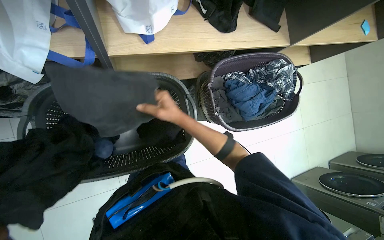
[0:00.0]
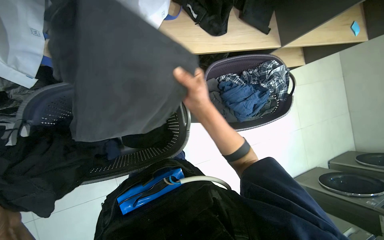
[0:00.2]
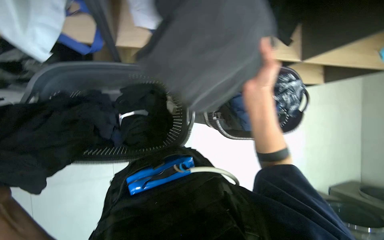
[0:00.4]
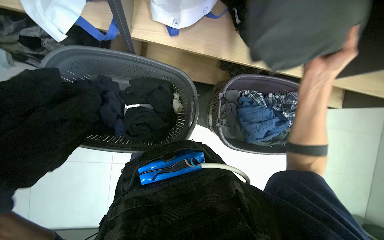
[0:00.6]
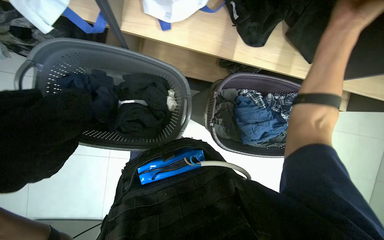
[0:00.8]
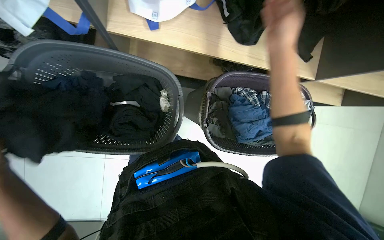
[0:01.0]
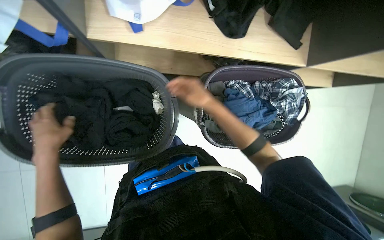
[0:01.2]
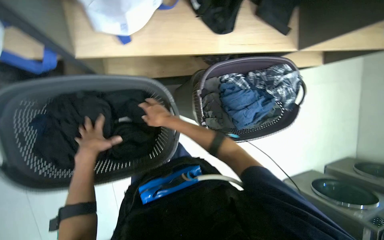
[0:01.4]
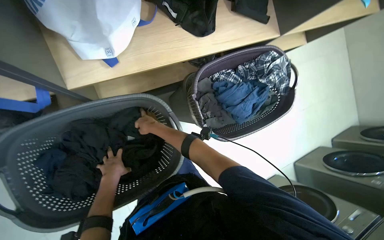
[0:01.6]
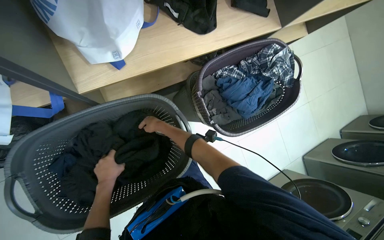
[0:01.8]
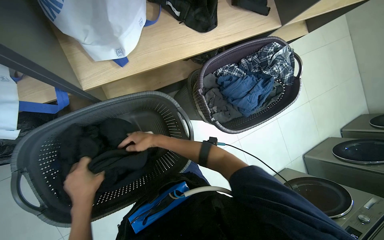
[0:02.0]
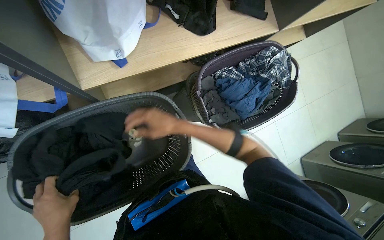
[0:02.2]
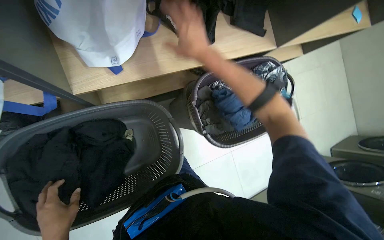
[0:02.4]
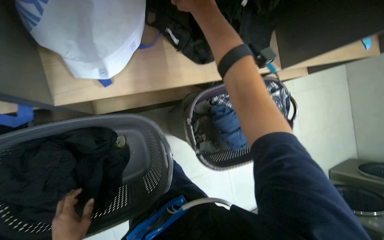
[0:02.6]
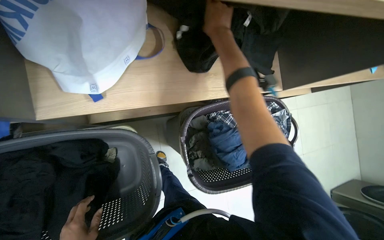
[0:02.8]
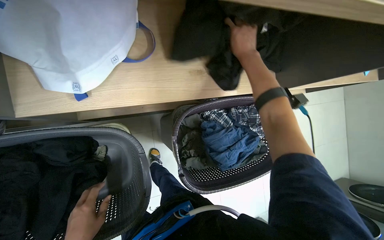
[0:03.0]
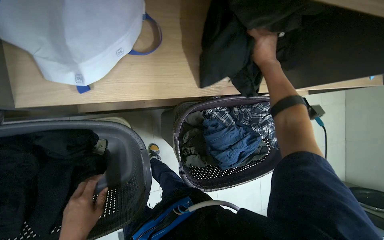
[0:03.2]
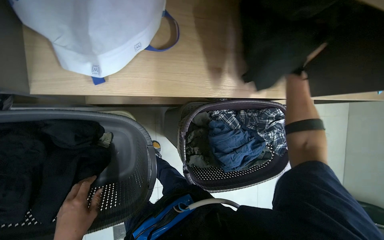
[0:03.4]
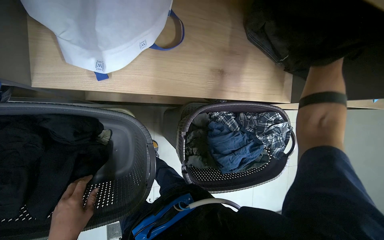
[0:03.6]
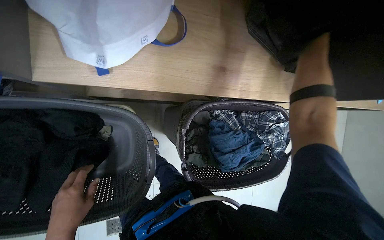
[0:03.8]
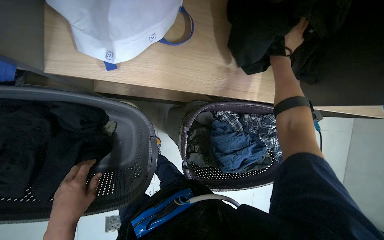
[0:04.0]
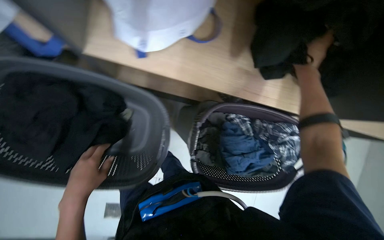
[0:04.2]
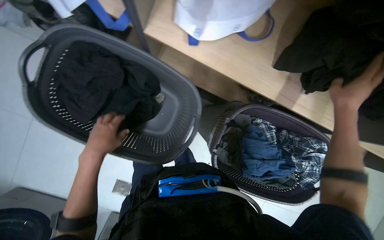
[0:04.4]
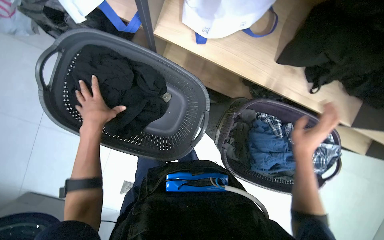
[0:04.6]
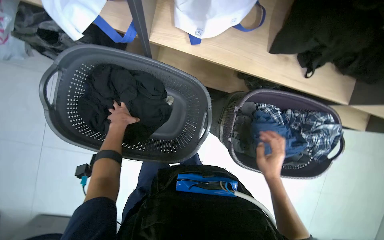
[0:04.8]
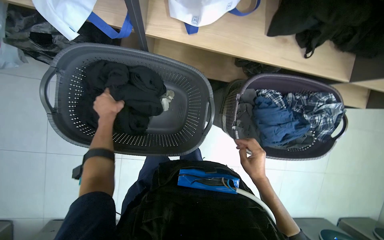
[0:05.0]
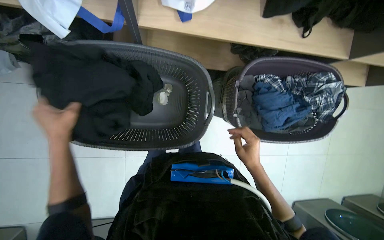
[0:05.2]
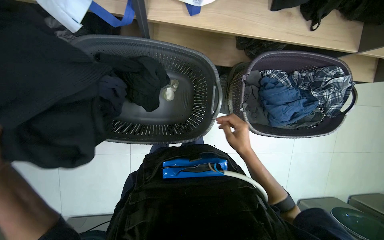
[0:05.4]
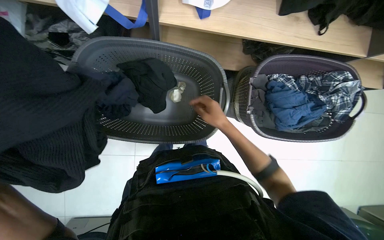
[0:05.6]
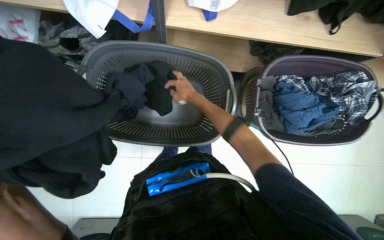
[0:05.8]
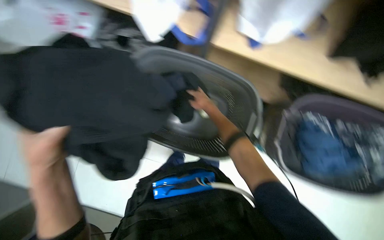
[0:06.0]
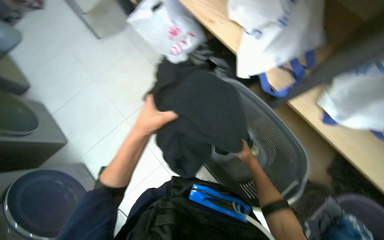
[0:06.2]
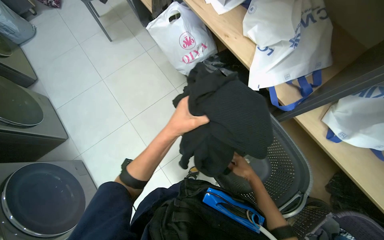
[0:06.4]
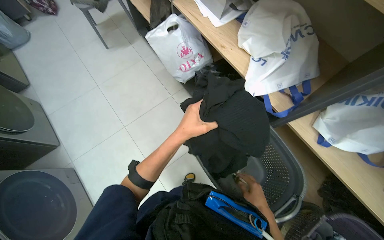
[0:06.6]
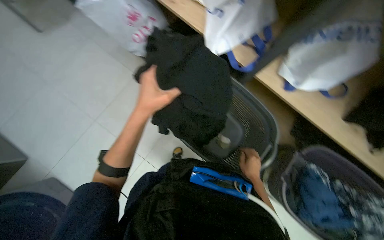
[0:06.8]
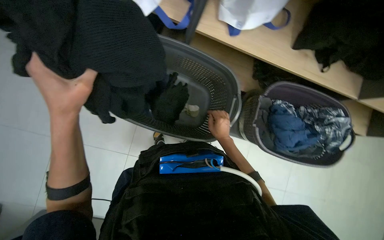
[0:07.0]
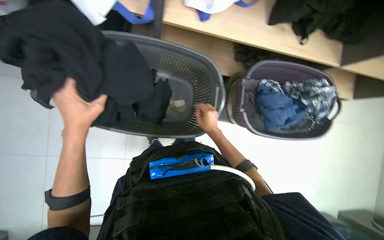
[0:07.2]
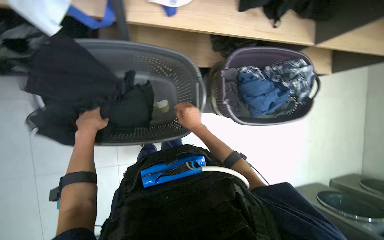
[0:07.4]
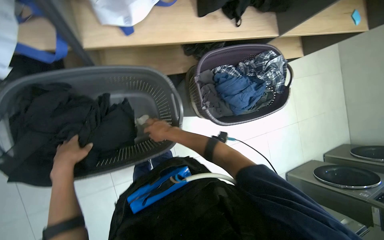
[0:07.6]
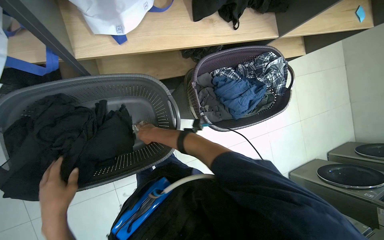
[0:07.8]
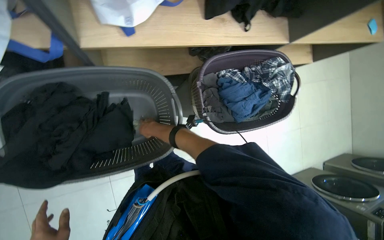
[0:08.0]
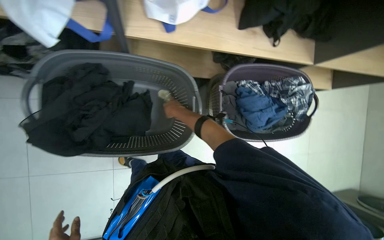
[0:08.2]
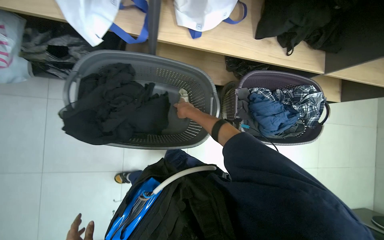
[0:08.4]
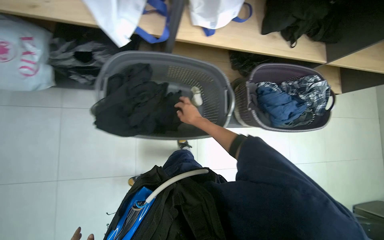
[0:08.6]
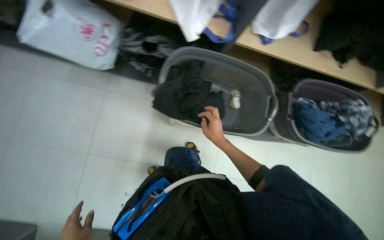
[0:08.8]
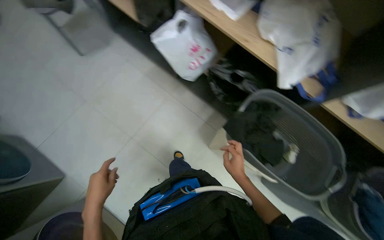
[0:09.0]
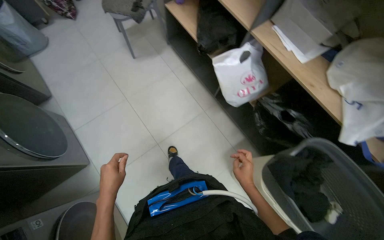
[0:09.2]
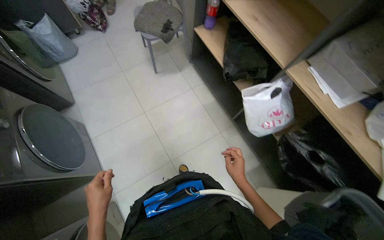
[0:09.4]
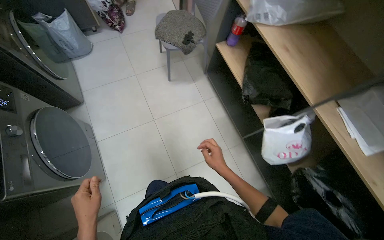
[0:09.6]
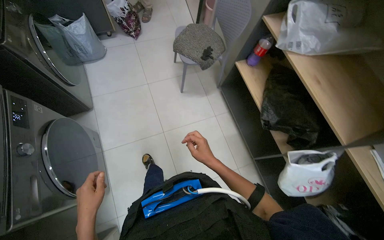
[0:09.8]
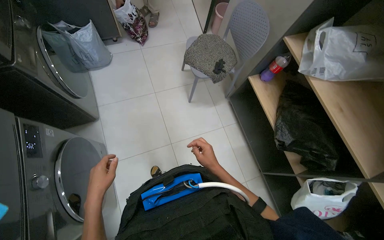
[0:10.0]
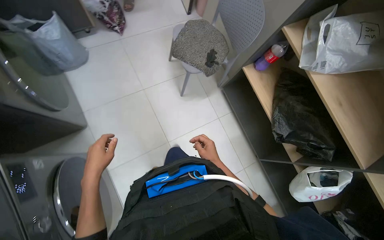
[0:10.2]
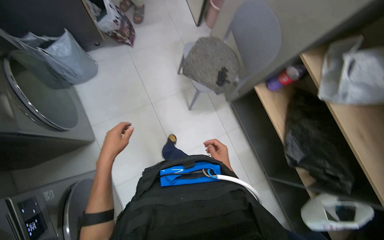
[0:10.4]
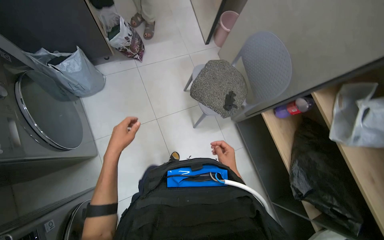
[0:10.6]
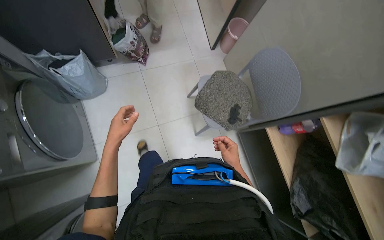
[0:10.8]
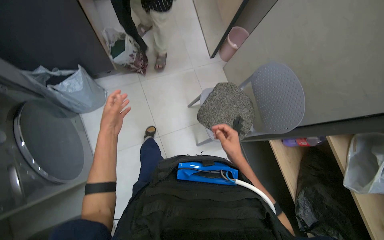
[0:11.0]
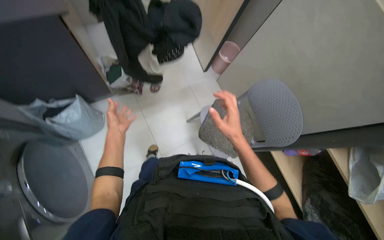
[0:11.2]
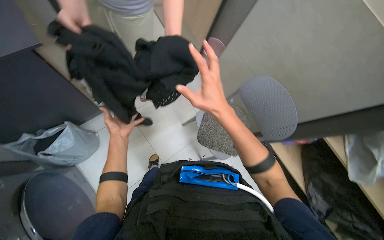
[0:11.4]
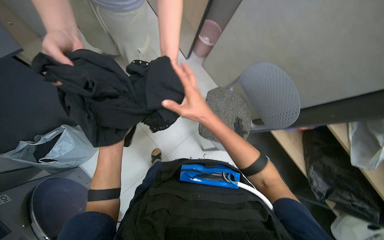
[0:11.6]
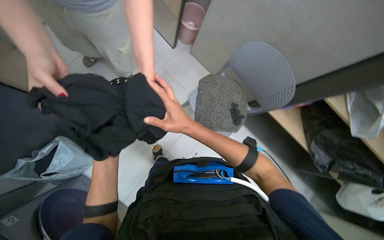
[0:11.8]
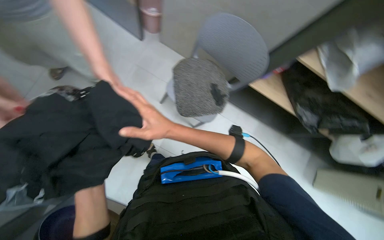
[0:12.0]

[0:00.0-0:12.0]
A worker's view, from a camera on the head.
Job: managing laundry.
The whole recording: Sorting clothes into baskets. The worker sorts clothes from a pile and places them into different laundry baskets.
0:01.6 to 0:03.0: The right hand is displaced up the picture and to the right by approximately 50 cm.
0:03.0 to 0:04.4: Everything in view rotates approximately 35 degrees clockwise. The right hand heads down the picture, covering about 10 cm.
0:04.4 to 0:06.0: The right hand shifts about 50 cm to the left.
0:06.0 to 0:07.6: The head rotates roughly 30 degrees to the right.
0:07.6 to 0:09.0: The camera travels some 60 cm. The head turns to the left by roughly 55 degrees. The wearer looks roughly 20 degrees further upward.
0:09.0 to 0:10.4: The wearer moves approximately 1 m. The scene rotates clockwise by approximately 30 degrees.
0:10.4 to 0:12.0: The wearer moves approximately 60 cm. Everything in view rotates approximately 35 degrees counterclockwise.

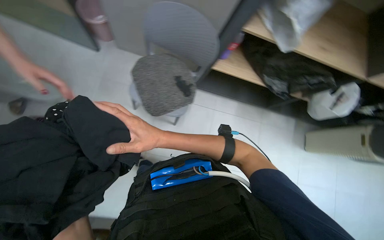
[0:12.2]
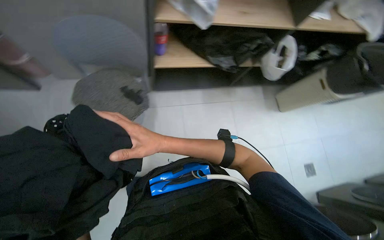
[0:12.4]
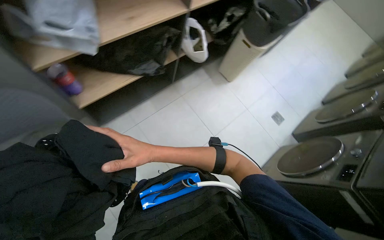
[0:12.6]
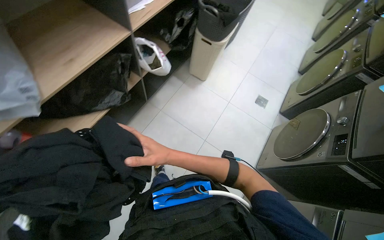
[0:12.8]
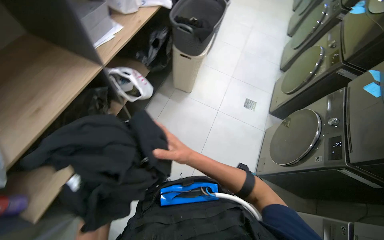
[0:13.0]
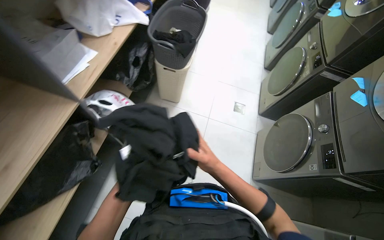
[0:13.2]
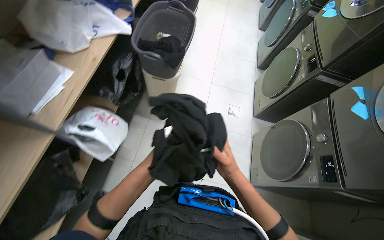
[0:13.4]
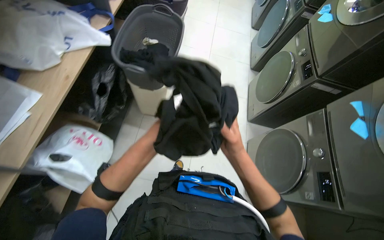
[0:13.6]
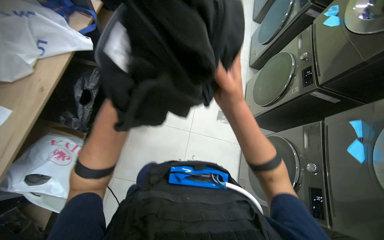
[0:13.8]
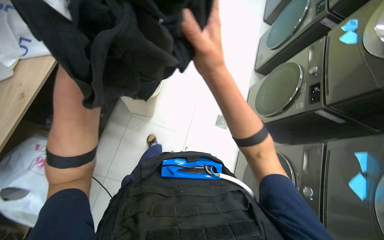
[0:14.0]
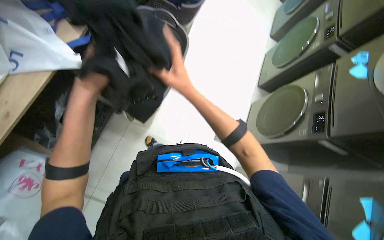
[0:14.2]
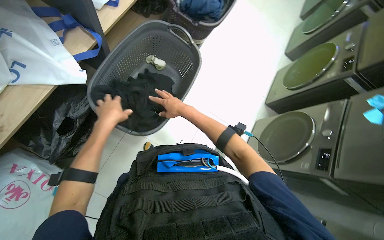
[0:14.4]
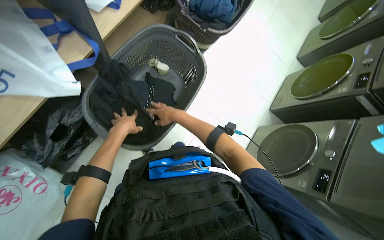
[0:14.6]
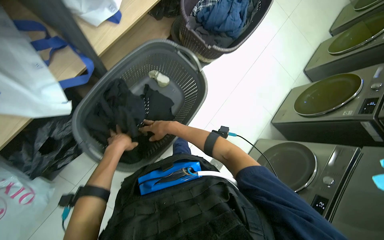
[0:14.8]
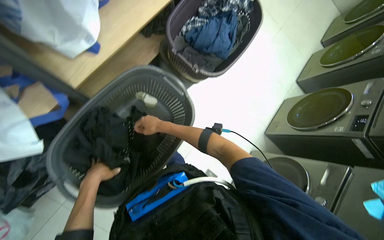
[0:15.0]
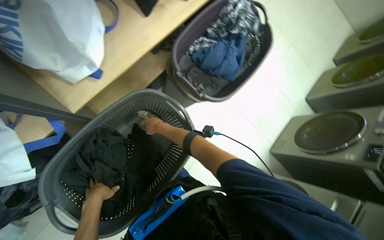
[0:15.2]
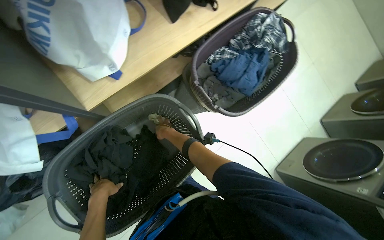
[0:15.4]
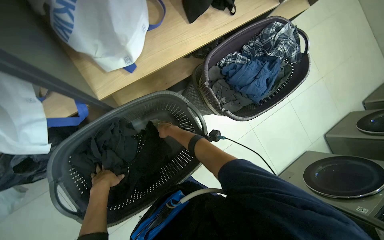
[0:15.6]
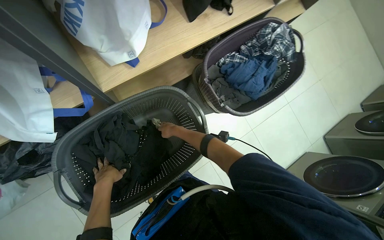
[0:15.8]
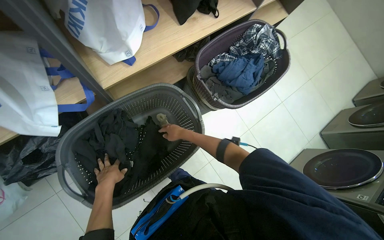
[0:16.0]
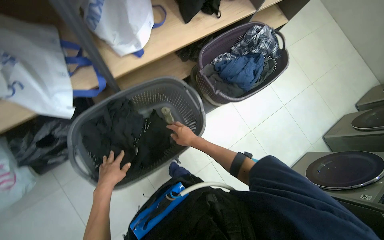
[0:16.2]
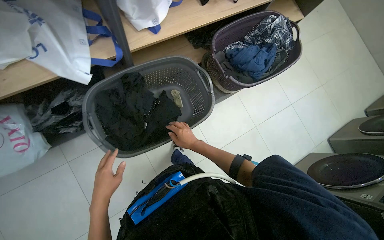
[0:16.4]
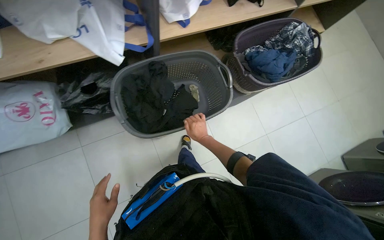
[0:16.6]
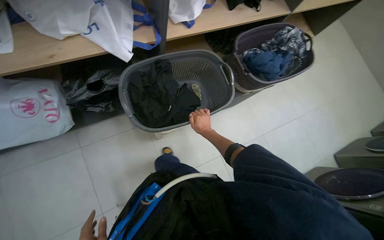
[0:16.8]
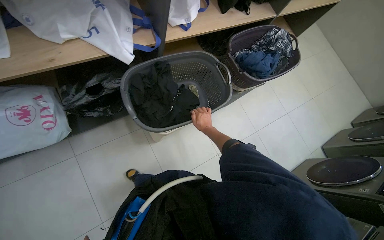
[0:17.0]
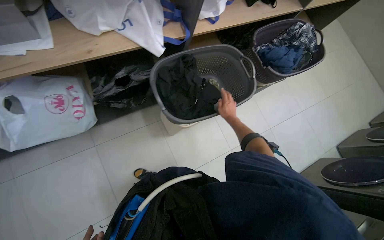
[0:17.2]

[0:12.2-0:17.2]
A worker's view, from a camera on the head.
Job: managing laundry.
The whole recording: Sorting clothes into baskets. The worker sorts clothes from a pile and places them into different laundry baskets.
0:12.2 to 0:13.8: The camera travels about 1 m. The wearer's head swings about 90 degrees to the right.
0:13.8 to 0:15.6: The camera travels approximately 70 cm. Everything in view rotates some 45 degrees clockwise.
0:15.6 to 0:17.2: The camera is carried roughly 60 cm. The view tips upward by some 10 degrees.

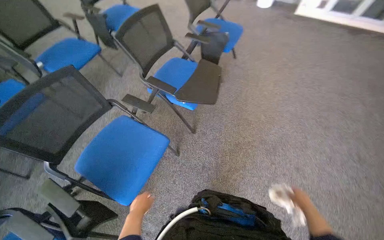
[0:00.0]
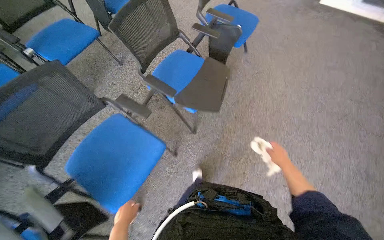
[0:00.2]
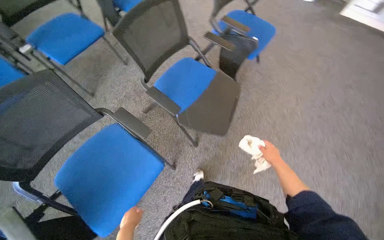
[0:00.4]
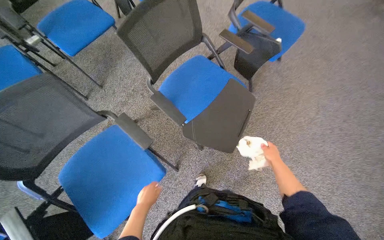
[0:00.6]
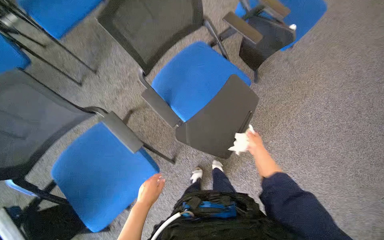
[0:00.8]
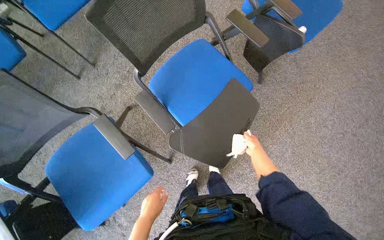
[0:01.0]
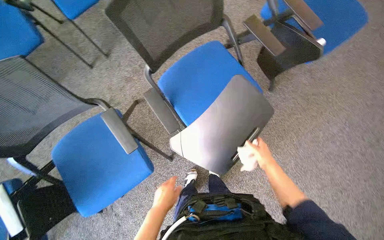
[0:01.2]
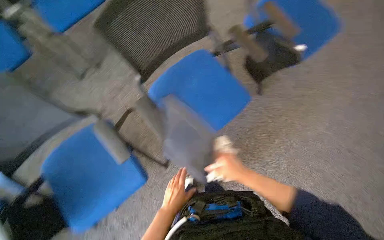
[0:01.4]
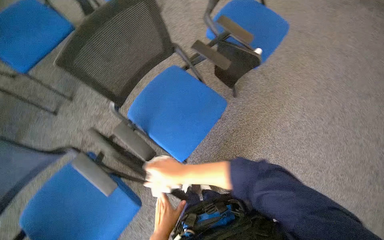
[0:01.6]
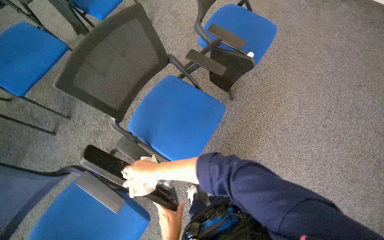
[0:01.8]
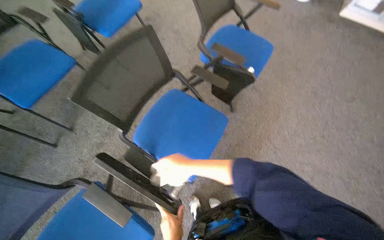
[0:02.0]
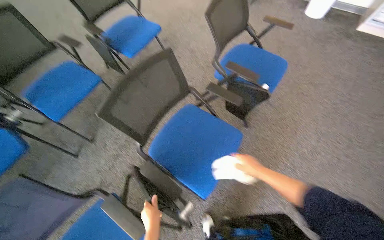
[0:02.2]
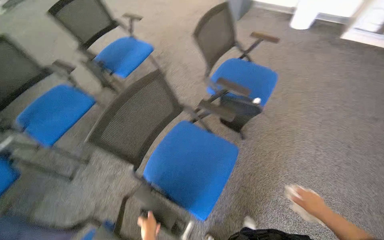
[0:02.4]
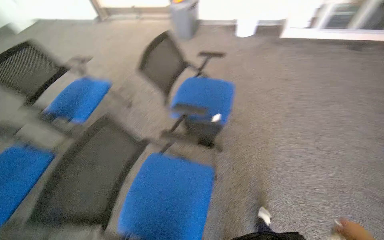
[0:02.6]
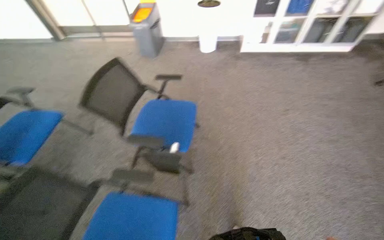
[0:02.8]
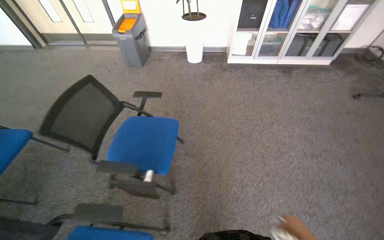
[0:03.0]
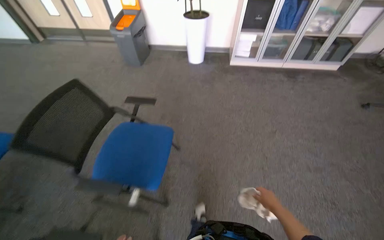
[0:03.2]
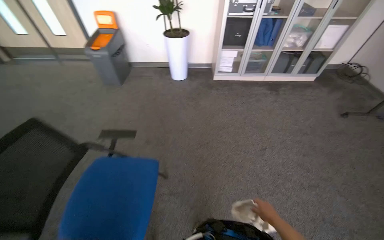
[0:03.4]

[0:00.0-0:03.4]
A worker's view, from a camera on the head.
Job: wiping surfaces.
The whole recording: Wiping chair armrests. The worker wipes the armrests of several chairs with a cloth.
0:00.0 to 0:01.6: The camera travels about 70 cm. The camera pitches downward, by about 15 degrees.
0:01.6 to 0:03.4: The camera is carried roughly 80 cm. The head rotates about 35 degrees to the right. The view tilts approximately 30 degrees upward.
